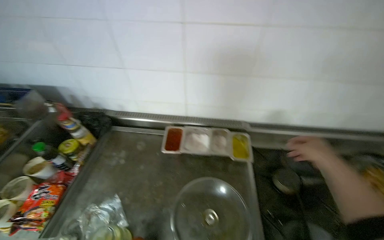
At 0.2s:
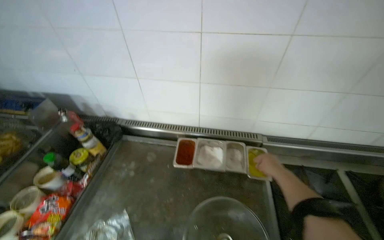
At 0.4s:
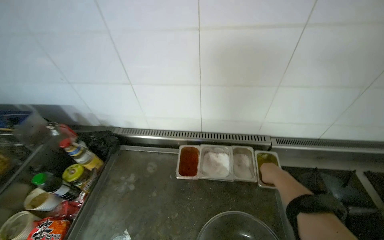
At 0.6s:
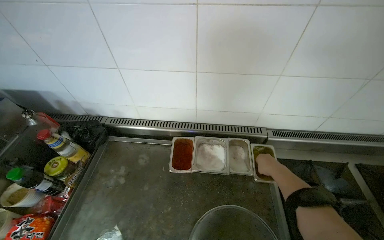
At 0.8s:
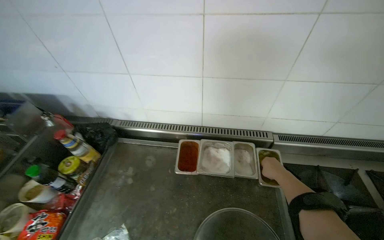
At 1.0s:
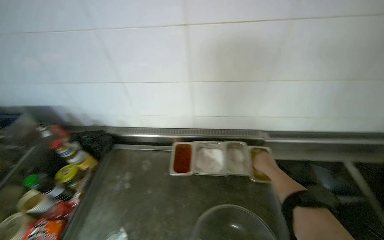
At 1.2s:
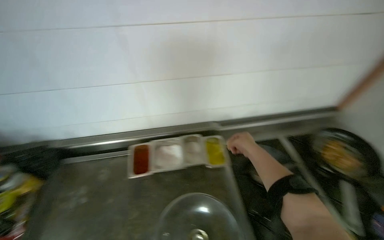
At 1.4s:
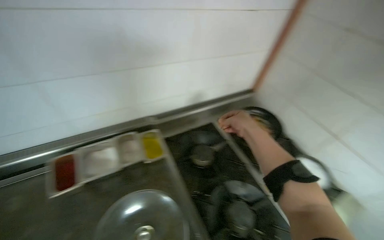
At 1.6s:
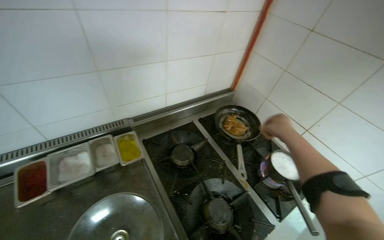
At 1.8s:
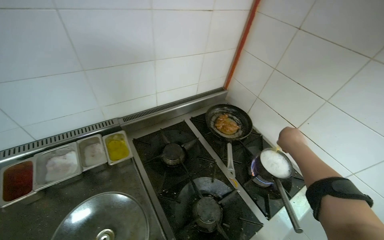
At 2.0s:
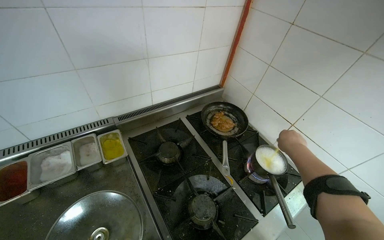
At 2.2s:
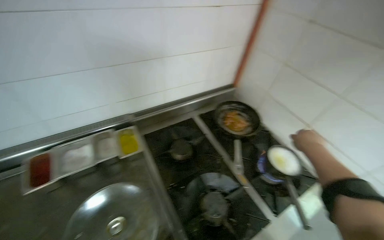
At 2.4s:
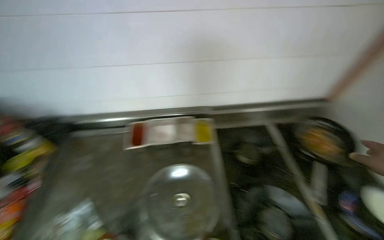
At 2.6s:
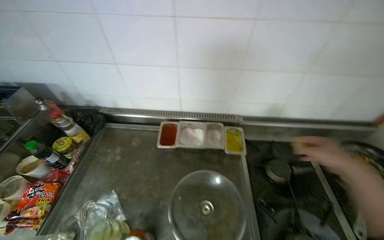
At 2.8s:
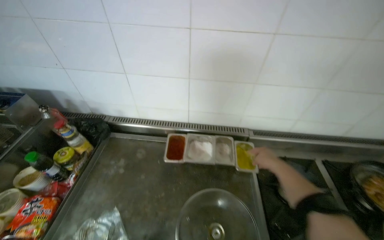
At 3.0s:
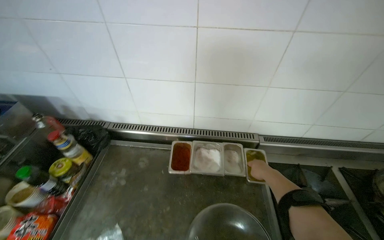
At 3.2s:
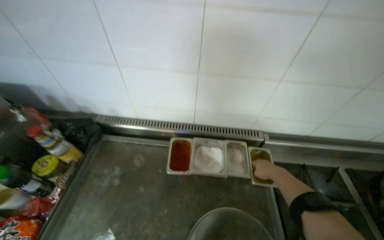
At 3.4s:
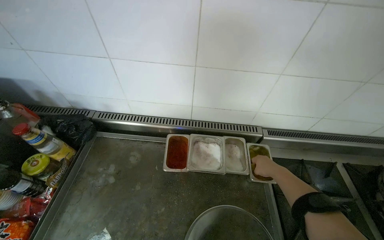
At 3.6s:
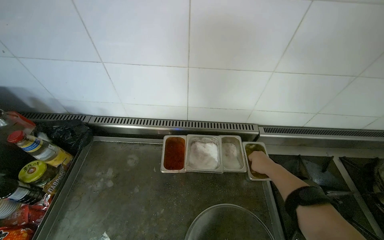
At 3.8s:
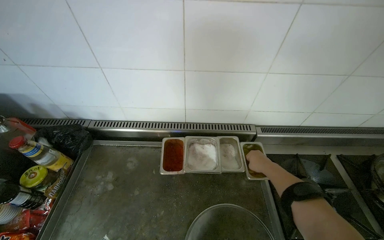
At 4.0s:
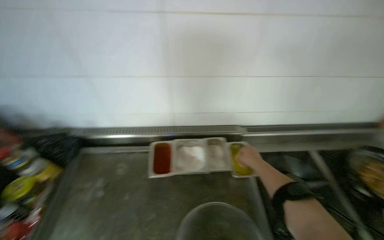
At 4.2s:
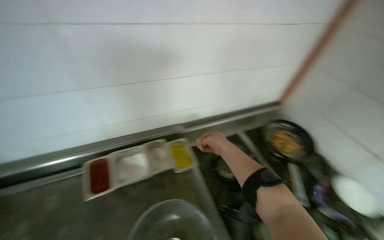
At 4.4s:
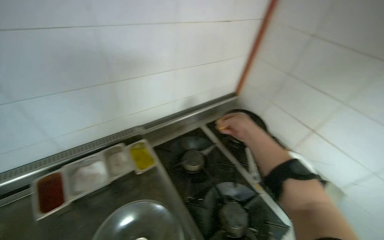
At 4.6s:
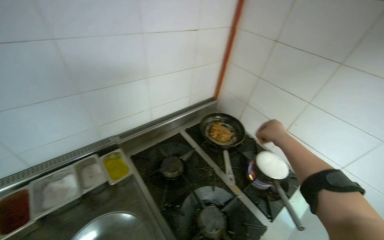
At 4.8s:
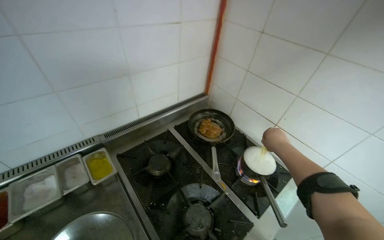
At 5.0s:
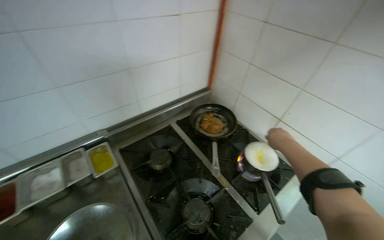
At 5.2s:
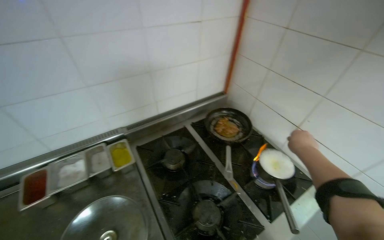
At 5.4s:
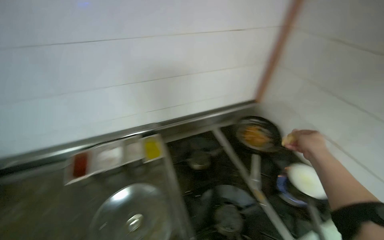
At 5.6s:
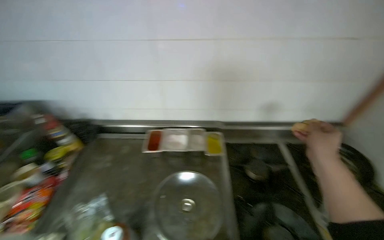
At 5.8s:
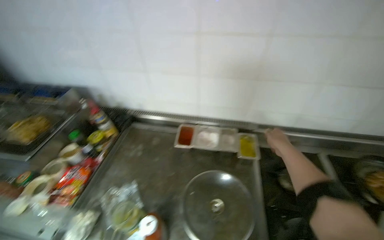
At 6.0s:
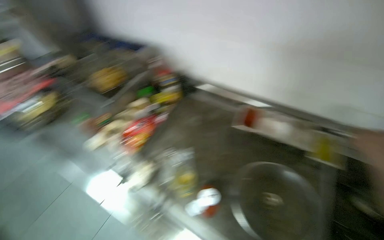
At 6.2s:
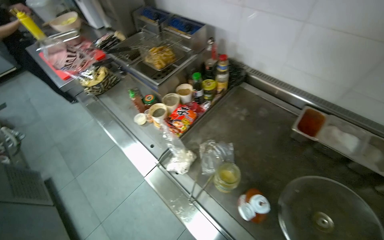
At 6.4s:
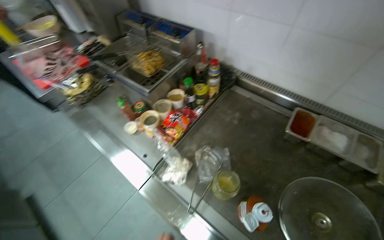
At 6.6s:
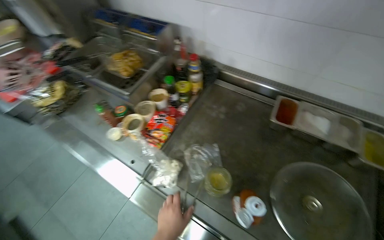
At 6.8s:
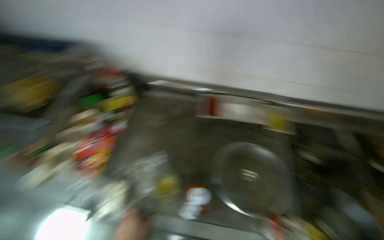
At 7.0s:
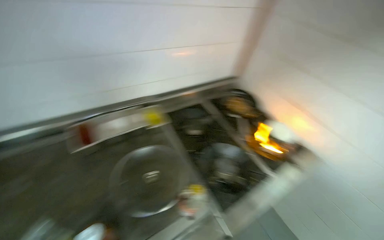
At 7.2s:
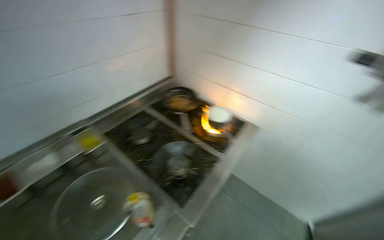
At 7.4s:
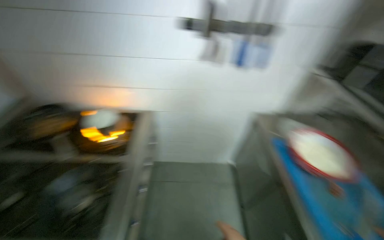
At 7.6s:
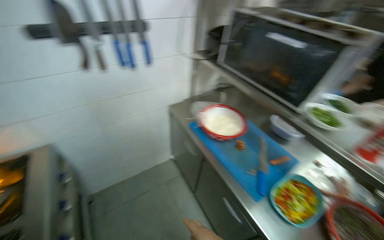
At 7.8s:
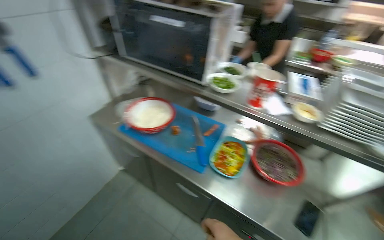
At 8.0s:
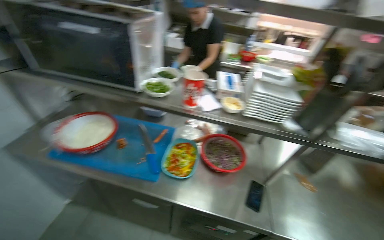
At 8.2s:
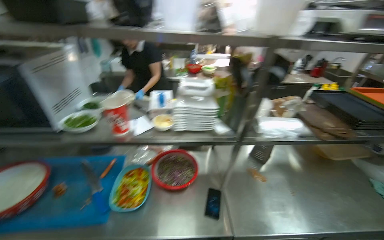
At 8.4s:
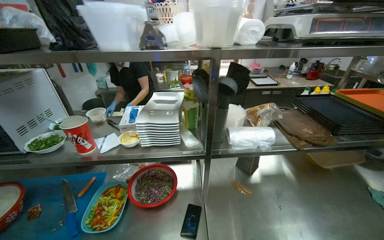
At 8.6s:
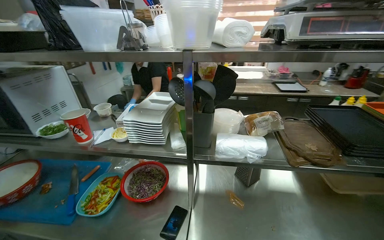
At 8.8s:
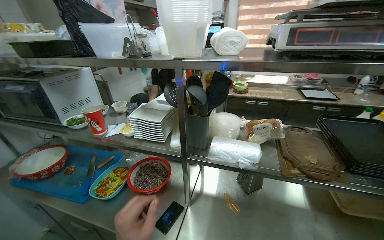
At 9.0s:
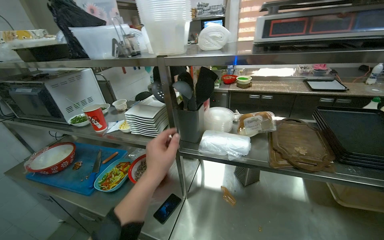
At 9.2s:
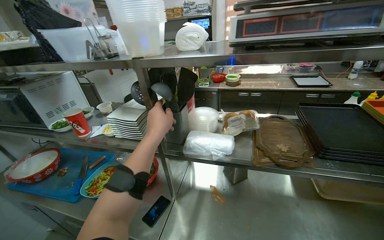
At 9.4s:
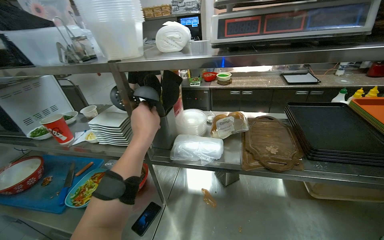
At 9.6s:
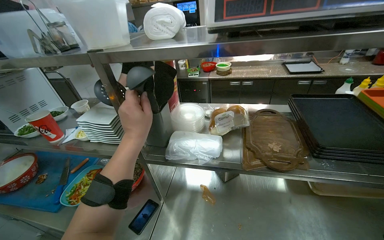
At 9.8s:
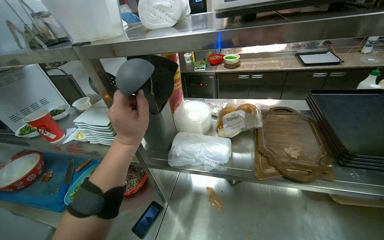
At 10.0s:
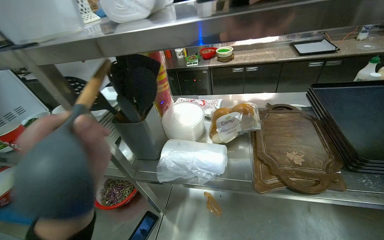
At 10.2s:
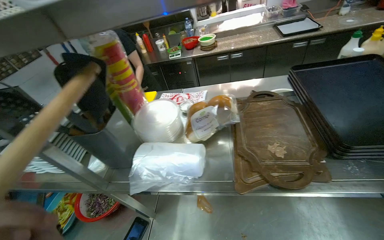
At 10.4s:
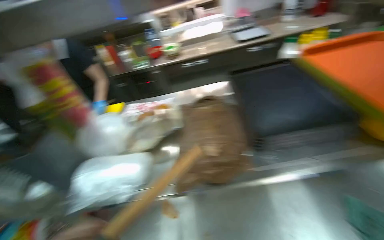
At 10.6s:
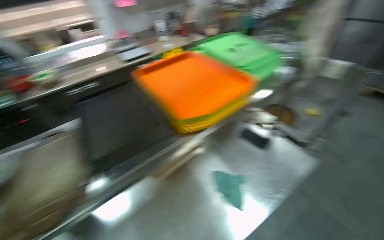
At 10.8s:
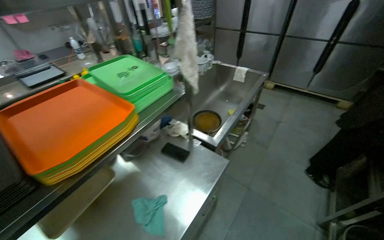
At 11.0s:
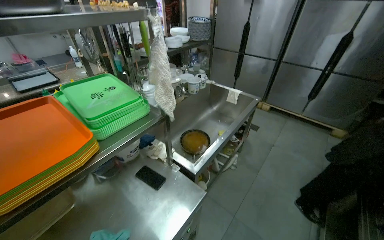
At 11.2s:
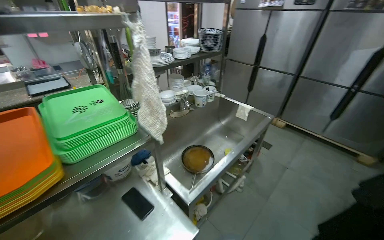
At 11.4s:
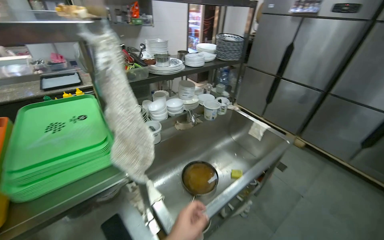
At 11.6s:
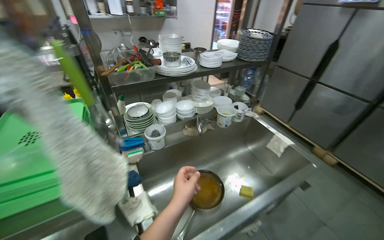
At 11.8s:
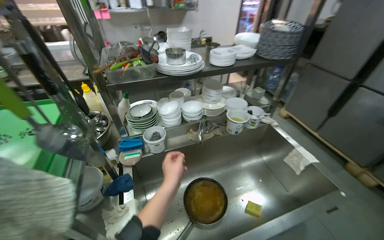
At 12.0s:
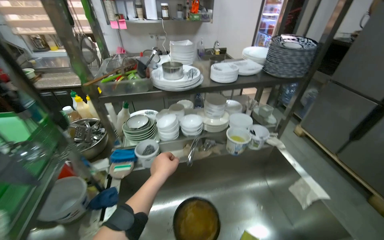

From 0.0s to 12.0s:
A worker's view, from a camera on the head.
Job: cooking food.
The whole recording: cooking dumplings. the worker cooking dumplings.
From 0.0s to 1.6s: The head turns to the right by about 40 degrees.
From 1.6s to 3.0s: The head turns to the left by roughly 35 degrees.
From 3.0s to 4.4s: The wearer's head swings some 40 degrees to the right.
From 4.4s to 6.0s: The wearer's head swings some 65 degrees to the left.
From 6.0s to 7.6s: The head travels roughly 70 cm. The wearer looks approximately 150 degrees further to the right.
From 7.6s to 9.0s: The wearer moves some 90 cm. The wearer's head swings about 45 degrees to the right.
From 9.0s to 10.4s: The wearer's head swings roughly 20 degrees to the right.
From 10.4s to 12.0s: The camera travels some 1.5 m. The camera pitches upward, by approximately 15 degrees.

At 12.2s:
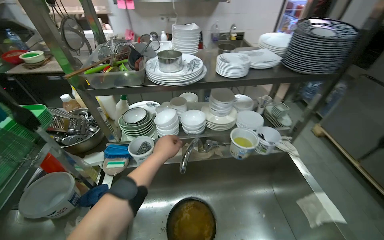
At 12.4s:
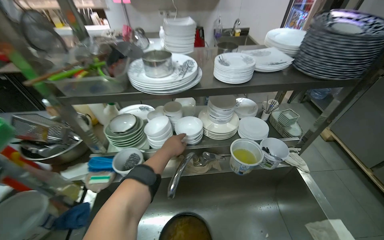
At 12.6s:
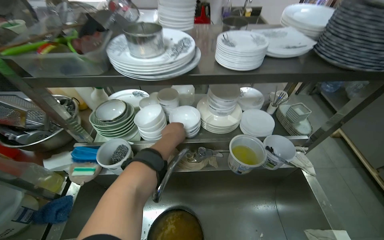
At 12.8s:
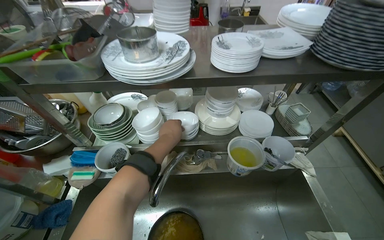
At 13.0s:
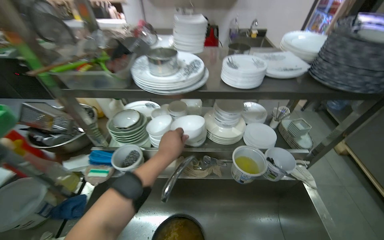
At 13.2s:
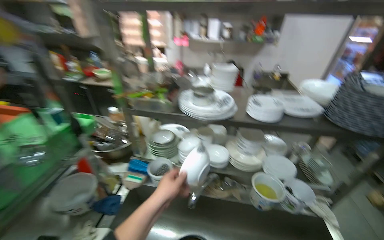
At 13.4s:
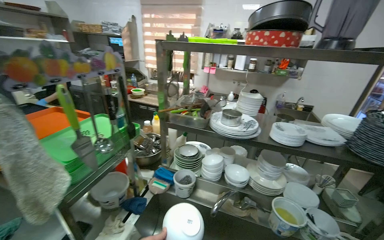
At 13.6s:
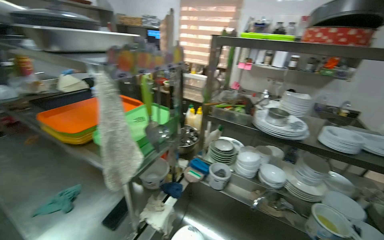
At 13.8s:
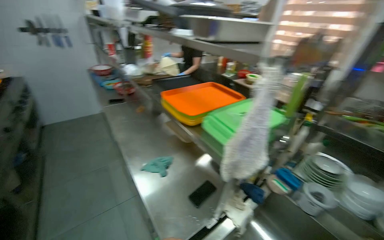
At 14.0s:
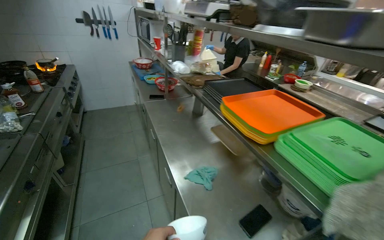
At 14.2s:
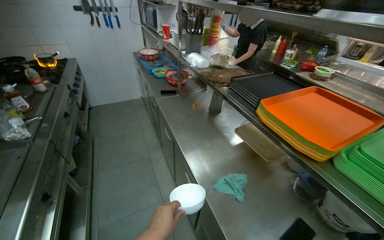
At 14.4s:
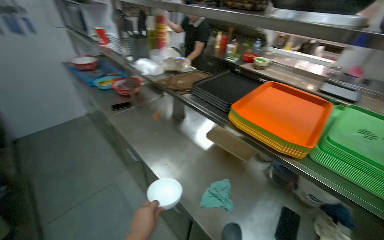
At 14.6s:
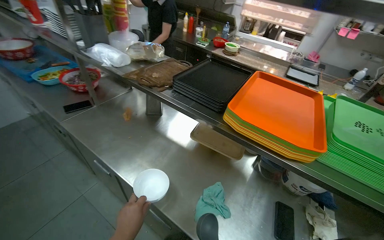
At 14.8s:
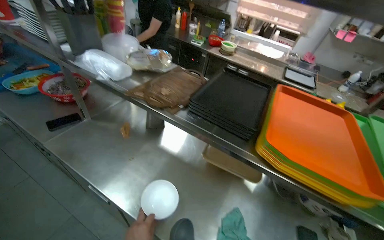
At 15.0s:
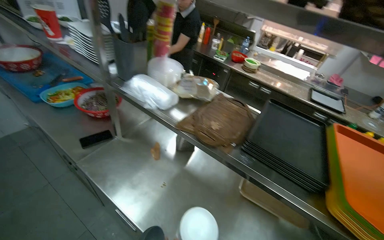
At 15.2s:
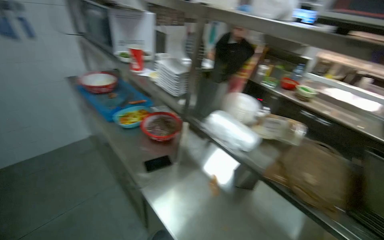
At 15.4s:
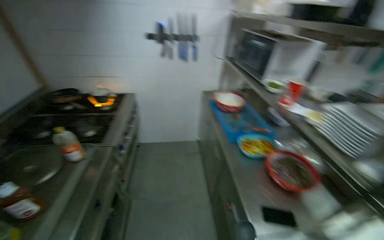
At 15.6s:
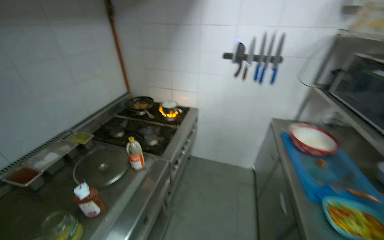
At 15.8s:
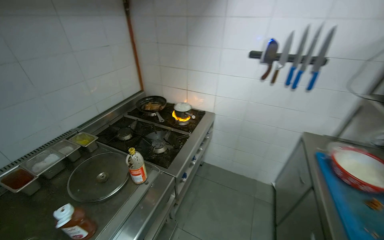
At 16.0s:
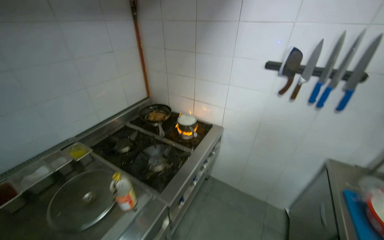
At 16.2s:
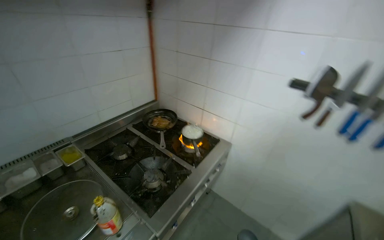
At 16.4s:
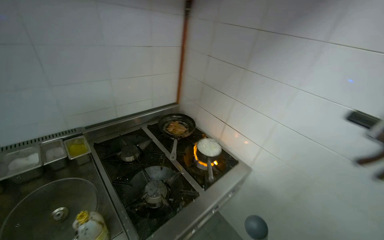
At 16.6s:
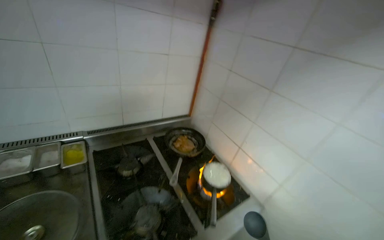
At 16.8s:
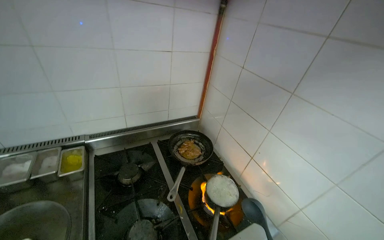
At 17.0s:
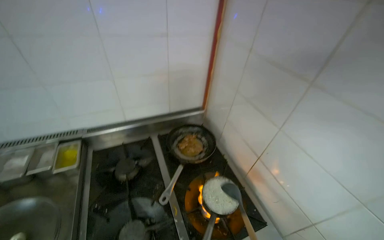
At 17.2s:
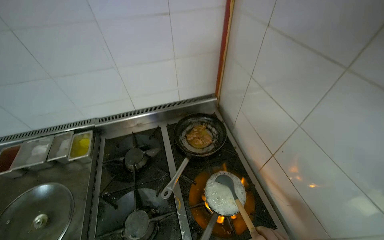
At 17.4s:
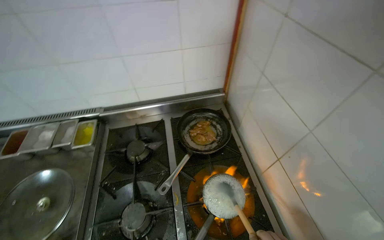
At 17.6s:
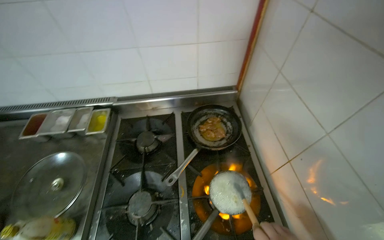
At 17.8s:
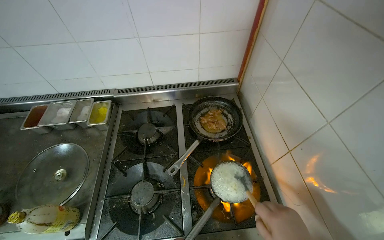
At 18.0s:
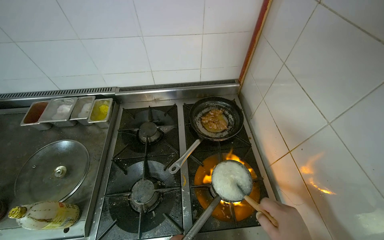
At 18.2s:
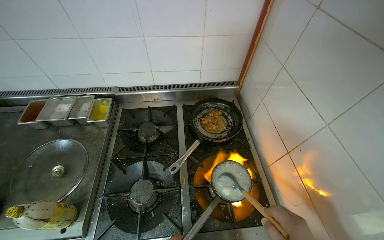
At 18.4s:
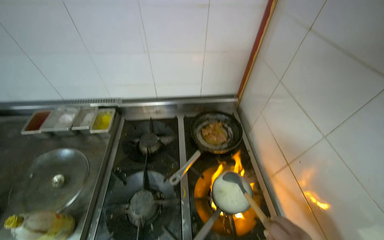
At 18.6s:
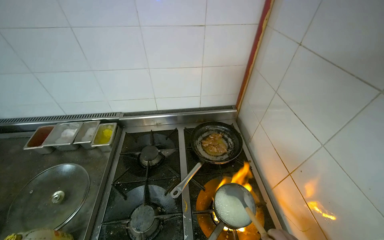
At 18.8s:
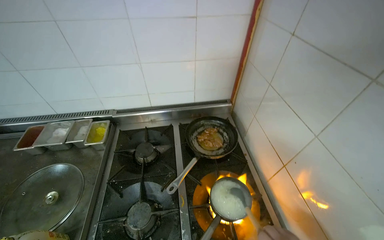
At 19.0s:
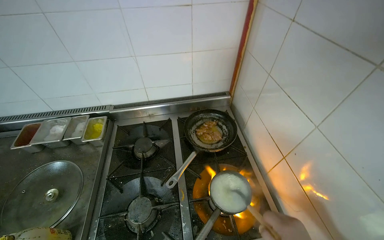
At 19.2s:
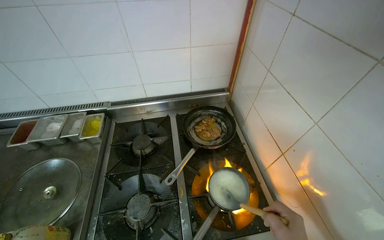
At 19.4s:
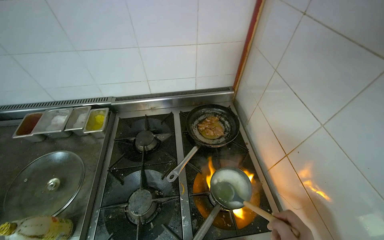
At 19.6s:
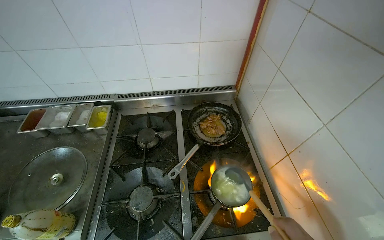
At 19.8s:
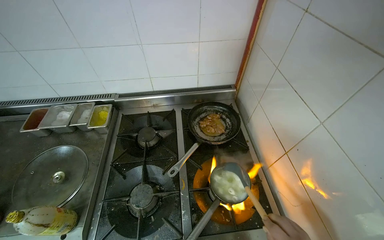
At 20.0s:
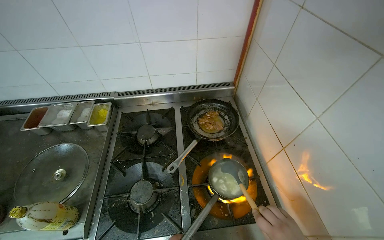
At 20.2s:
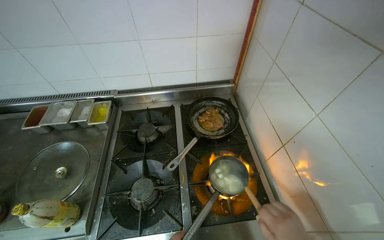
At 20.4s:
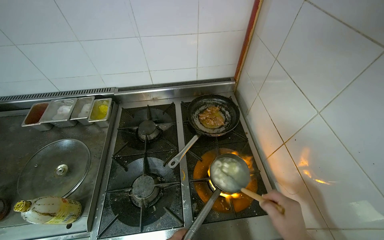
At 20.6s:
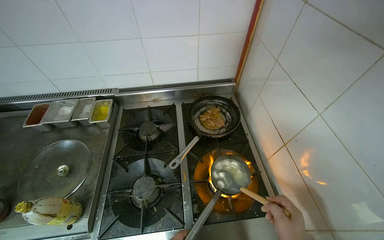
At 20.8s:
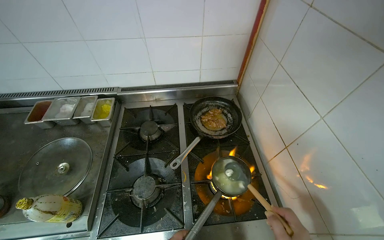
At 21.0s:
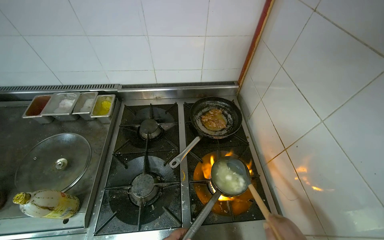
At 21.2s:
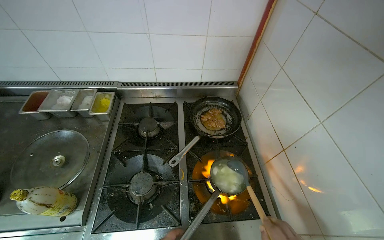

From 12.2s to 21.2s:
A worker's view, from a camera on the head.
Job: cooking food.
The whole recording: cooking dumplings. the worker cooking dumplings.
From 12.2s to 13.8s: The camera travels some 40 cm. The wearer looks about 60 degrees further to the left. The wearer looks some 15 degrees further upward.
From 13.8s to 15.2s: The camera is carried approximately 1 m.
From 15.2s to 16.6s: The wearer moves some 1.5 m. The wearer looks about 105 degrees further to the left. The camera pitches upward, by roughly 10 degrees.
From 16.6s to 18.2s: The head turns to the left by about 30 degrees. The wearer looks some 20 degrees further downward.
